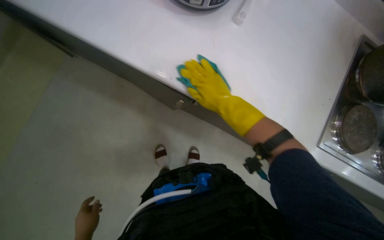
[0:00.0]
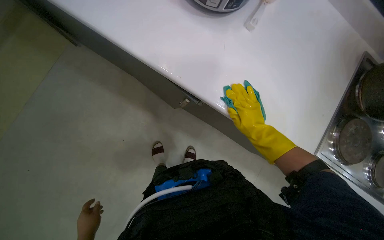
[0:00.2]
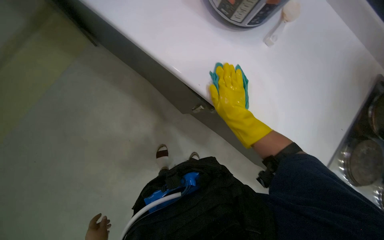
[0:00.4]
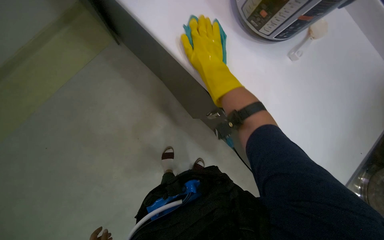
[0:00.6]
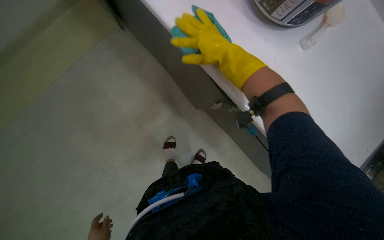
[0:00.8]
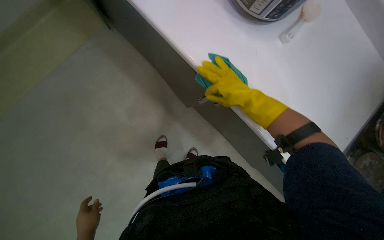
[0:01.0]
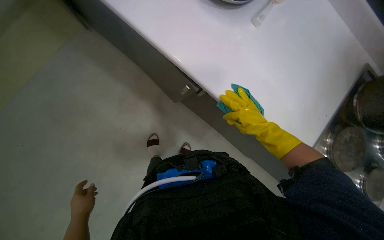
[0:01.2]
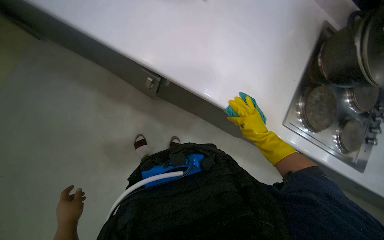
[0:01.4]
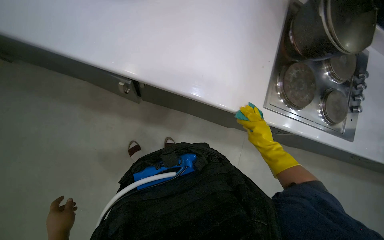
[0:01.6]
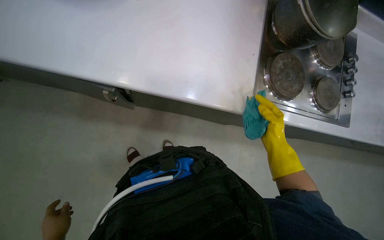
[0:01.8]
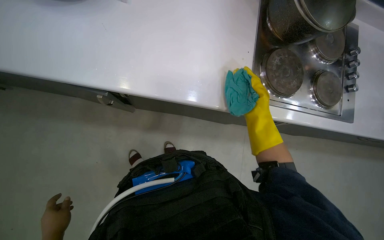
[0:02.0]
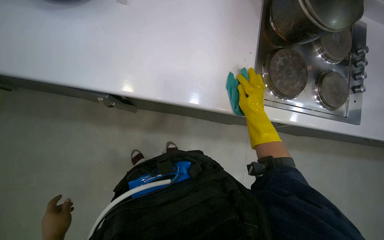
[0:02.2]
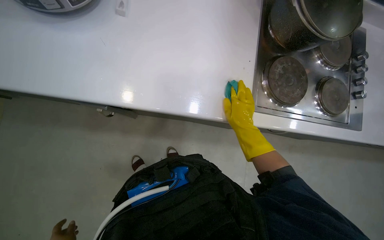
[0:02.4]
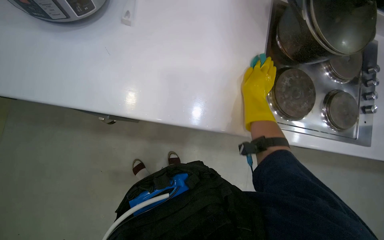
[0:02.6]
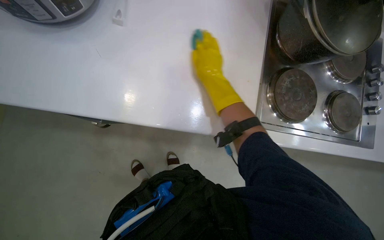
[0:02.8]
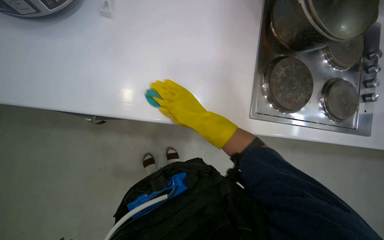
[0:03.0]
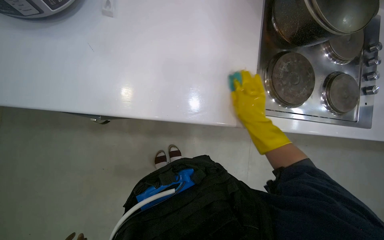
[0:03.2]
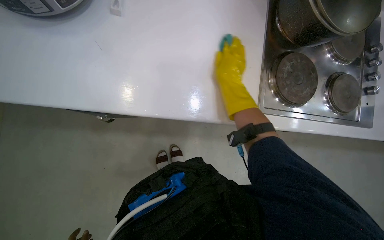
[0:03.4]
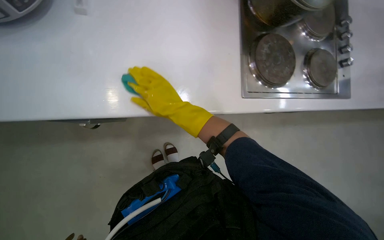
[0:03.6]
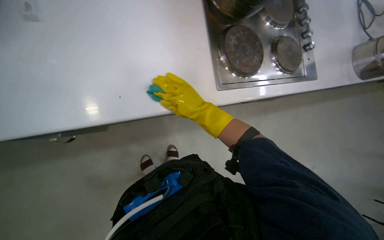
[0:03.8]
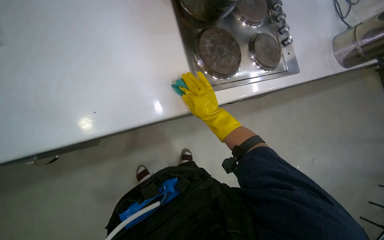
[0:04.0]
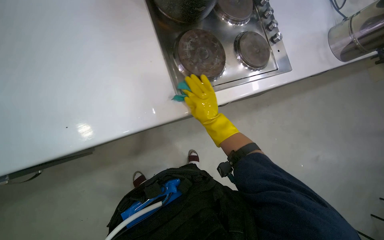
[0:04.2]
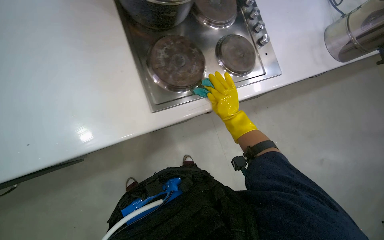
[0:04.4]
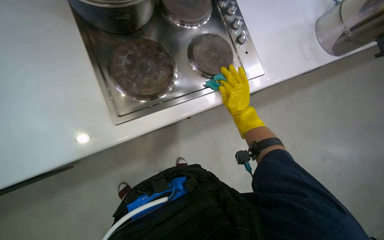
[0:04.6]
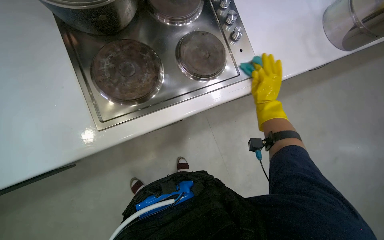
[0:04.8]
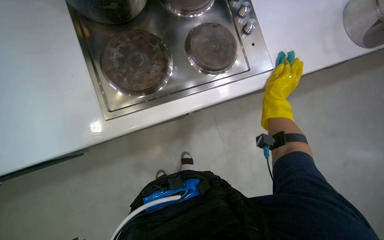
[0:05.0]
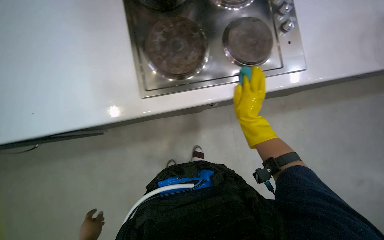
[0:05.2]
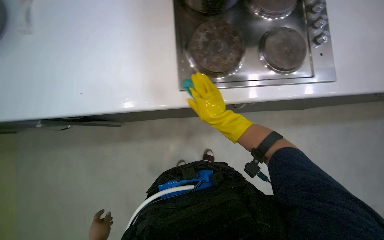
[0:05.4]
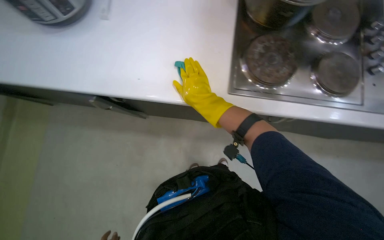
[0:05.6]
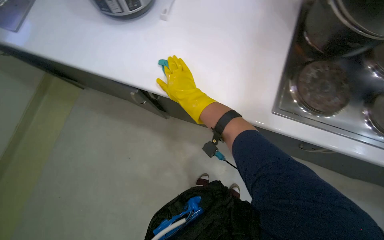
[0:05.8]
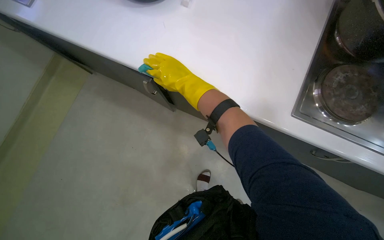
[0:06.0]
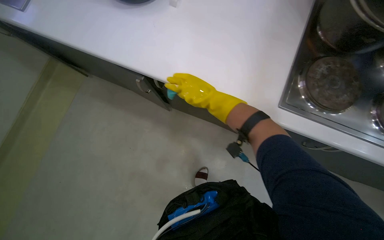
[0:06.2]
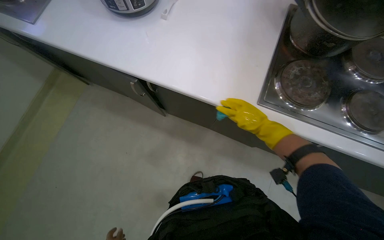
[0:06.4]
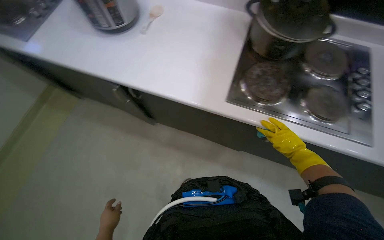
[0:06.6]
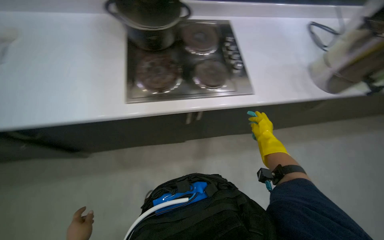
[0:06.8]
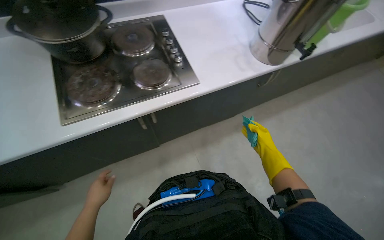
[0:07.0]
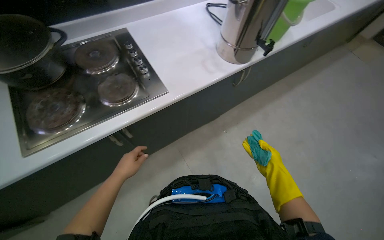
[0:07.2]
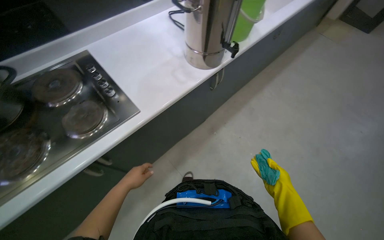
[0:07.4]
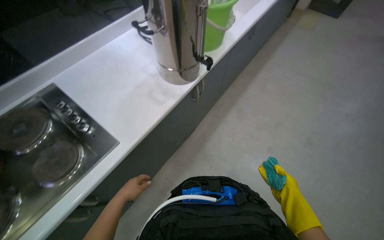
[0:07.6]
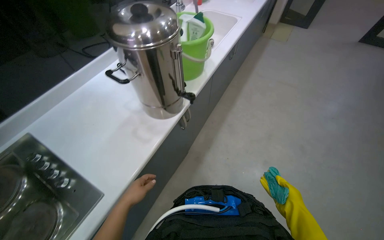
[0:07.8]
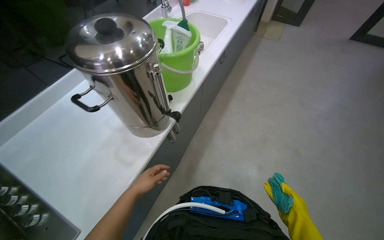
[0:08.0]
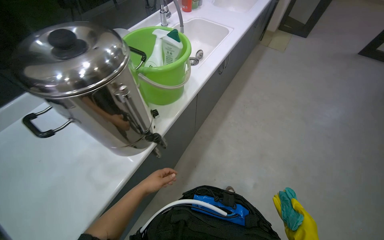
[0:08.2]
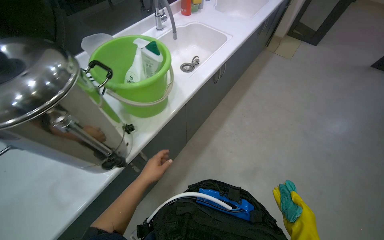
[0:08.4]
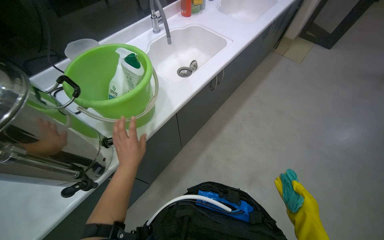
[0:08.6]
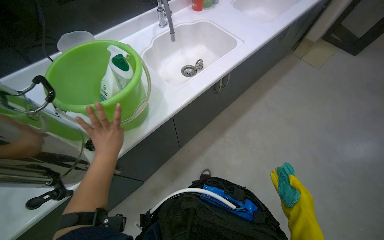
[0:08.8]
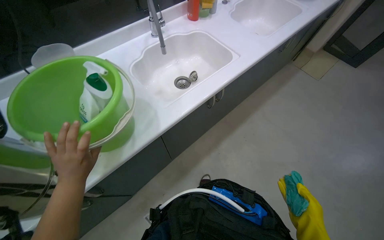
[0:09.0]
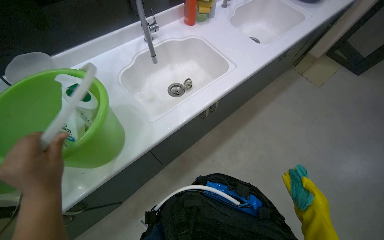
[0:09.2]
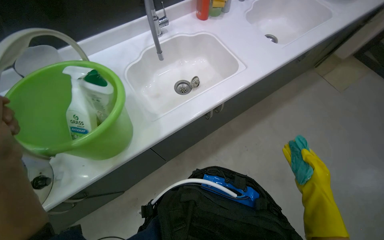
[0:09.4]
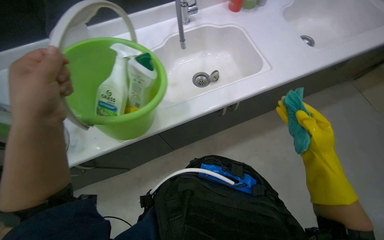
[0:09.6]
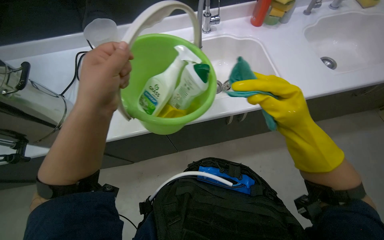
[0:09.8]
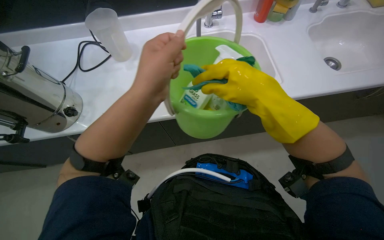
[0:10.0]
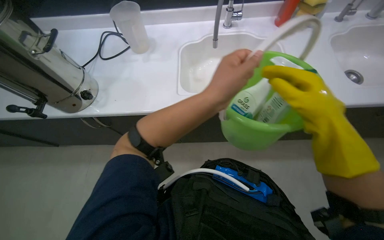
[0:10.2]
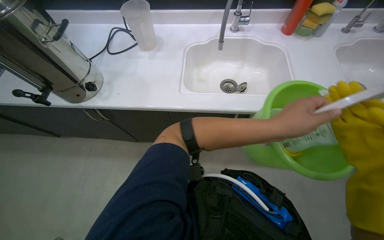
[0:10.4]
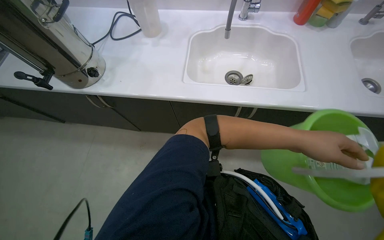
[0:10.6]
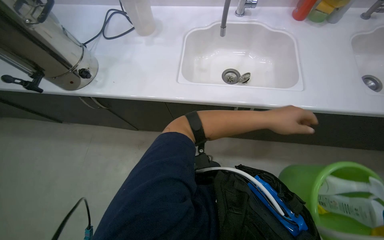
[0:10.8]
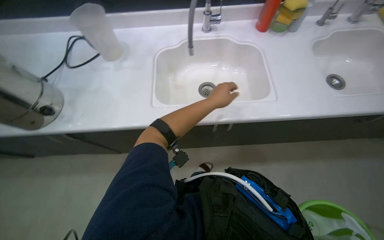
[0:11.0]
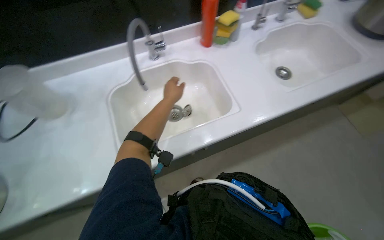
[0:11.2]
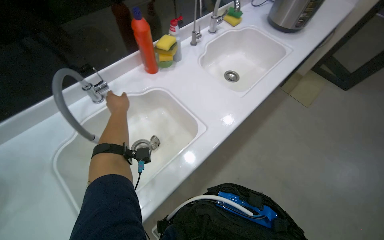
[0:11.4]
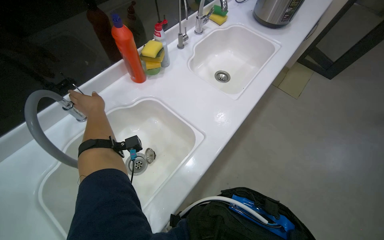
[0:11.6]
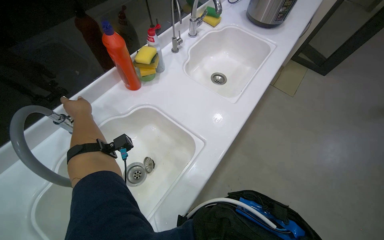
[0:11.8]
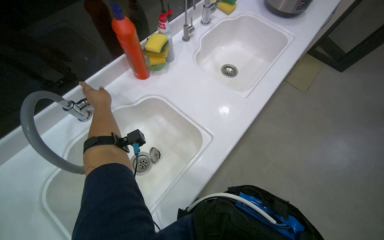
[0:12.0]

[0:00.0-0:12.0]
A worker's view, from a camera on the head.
Job: cleaning kitchen.
The whole recording: Cleaning kitchen counter and sinks. The worker sprays cleaner and wipes down the kitchen counter and both sinks, cleans the sink drains, and disposes of the collected debris.
0:00.0 to 0:01.6: The right hand swings up and down the picture, roughly 25 cm each way, with 2 reversals.
0:01.6 to 0:03.0: The right hand heads to the left and up the picture, covering about 25 cm.
0:03.0 to 0:04.4: Everything in view rotates roughly 25 degrees counterclockwise. The right hand goes left and right, about 20 cm each way, reversing 2 times.
0:04.4 to 0:06.0: The head rotates approximately 45 degrees to the left.
0:06.0 to 0:07.6: The camera is carried approximately 70 cm. The head rotates approximately 55 degrees to the right. The view tips upward by approximately 10 degrees.
0:07.6 to 0:09.0: The head travels about 80 cm.
0:09.0 to 0:10.4: The head rotates roughly 35 degrees to the left. The left hand is displaced to the right by roughly 60 cm.
0:10.4 to 0:12.0: The wearer moves approximately 40 cm. The head turns to the right by about 55 degrees.

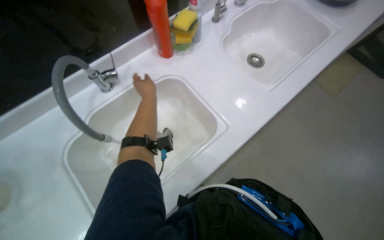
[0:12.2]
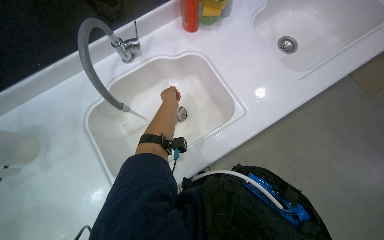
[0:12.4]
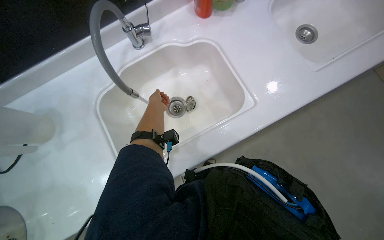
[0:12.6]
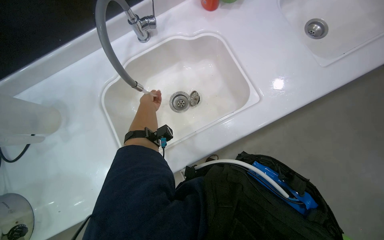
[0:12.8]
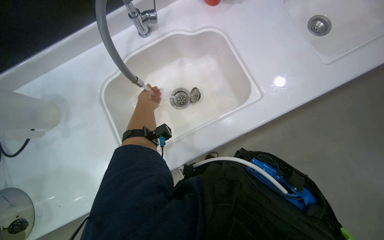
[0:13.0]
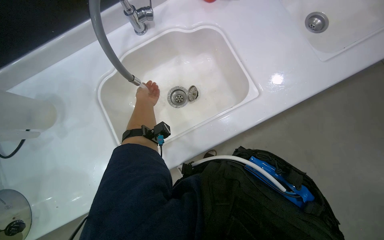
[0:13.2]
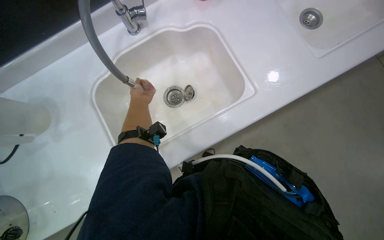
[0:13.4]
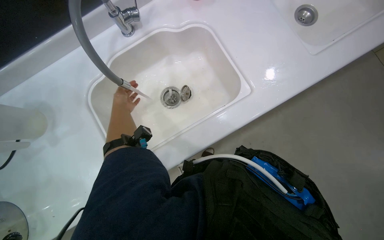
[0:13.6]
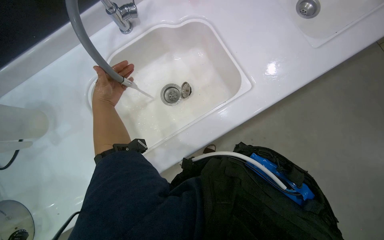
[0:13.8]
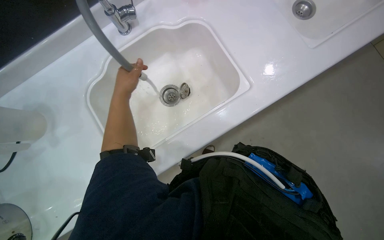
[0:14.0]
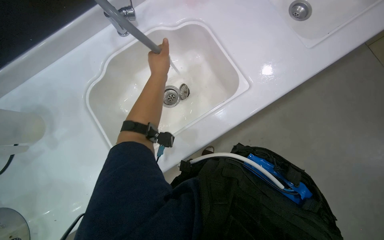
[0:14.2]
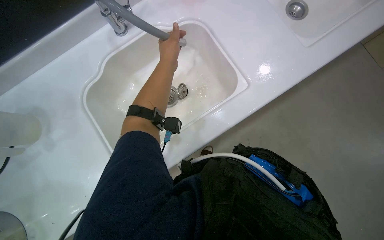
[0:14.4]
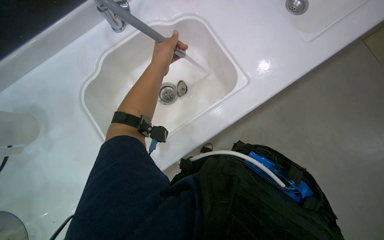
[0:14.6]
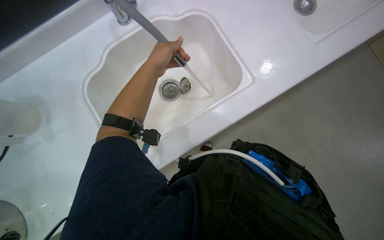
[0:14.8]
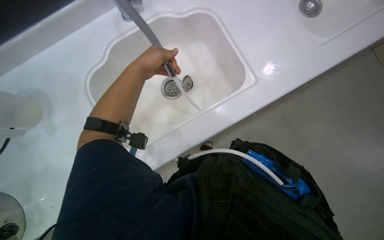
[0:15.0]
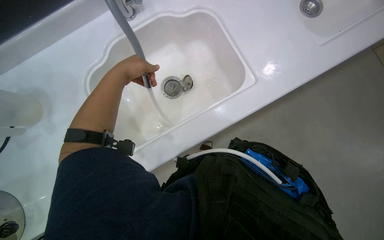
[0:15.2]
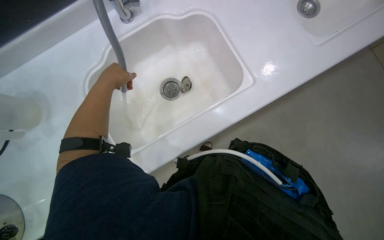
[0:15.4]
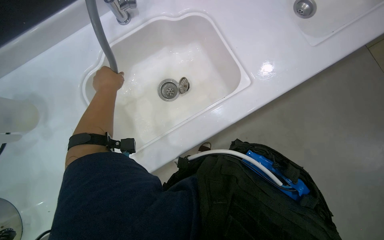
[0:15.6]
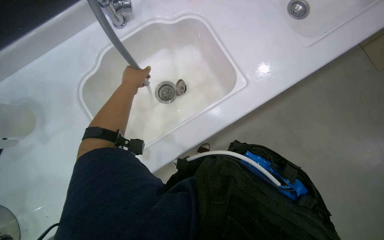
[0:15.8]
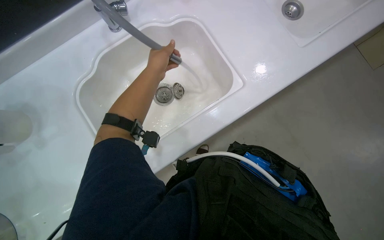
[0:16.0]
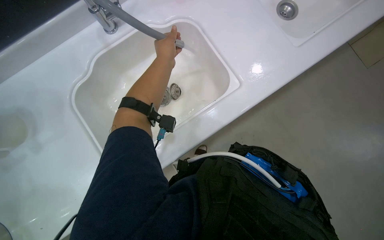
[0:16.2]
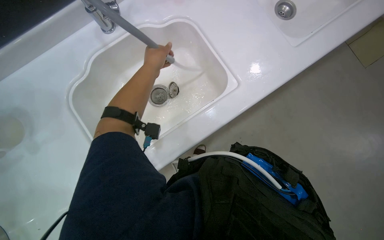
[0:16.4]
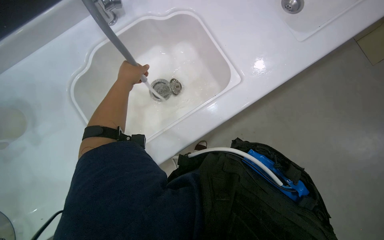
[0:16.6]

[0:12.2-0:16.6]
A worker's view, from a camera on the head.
Job: cleaning kitchen.
The whole recording: Cleaning kitchen counter and sinks. The worker sprays cleaner and wipes down the kitchen counter and both sinks, cleans the sink drains, and disposes of the collected debris.
0:12.2 to 0:13.6: The view tilts approximately 15 degrees downward. The left hand travels to the left by about 20 cm.
0:13.6 to 0:15.2: The left hand heads nearer to the camera, covering roughly 10 cm, and goes to the right and returns, some 20 cm each way.
0:15.2 to 0:16.6: The left hand swings left and right, some 20 cm each way, with 2 reversals.

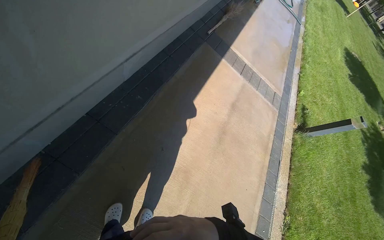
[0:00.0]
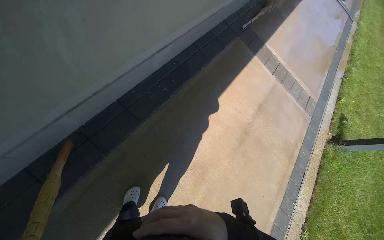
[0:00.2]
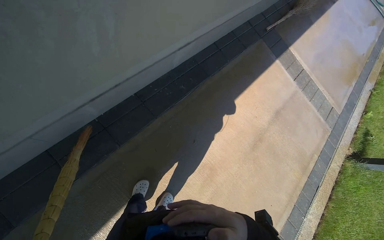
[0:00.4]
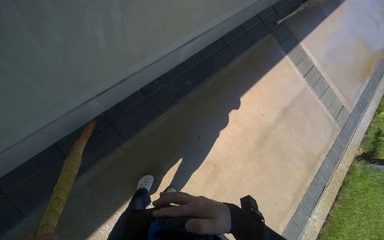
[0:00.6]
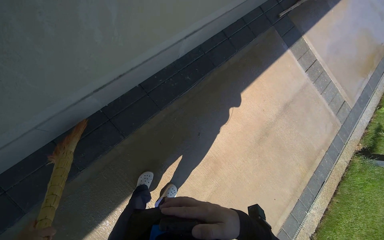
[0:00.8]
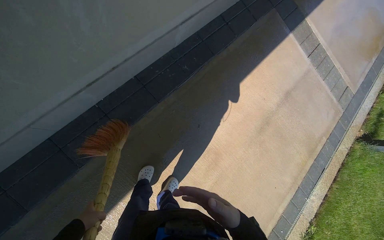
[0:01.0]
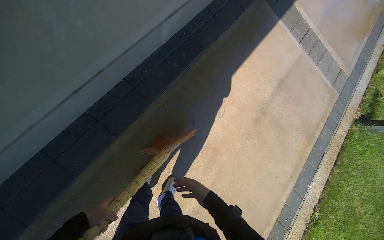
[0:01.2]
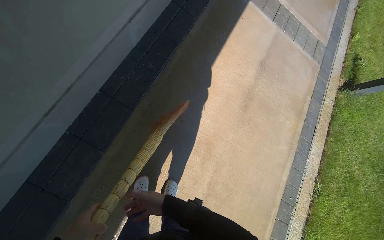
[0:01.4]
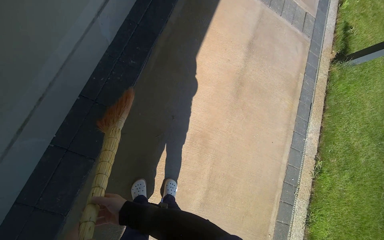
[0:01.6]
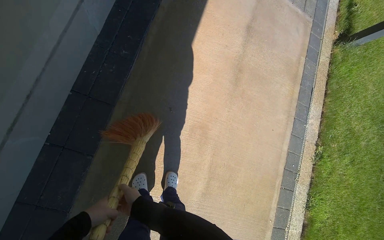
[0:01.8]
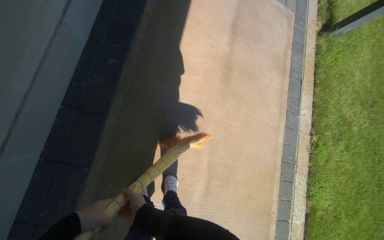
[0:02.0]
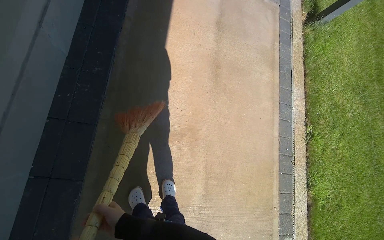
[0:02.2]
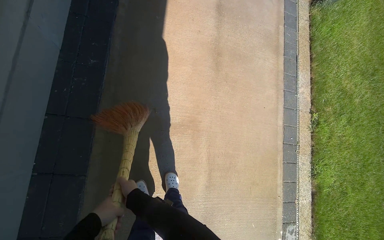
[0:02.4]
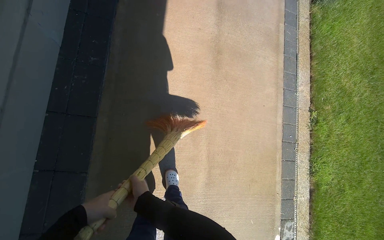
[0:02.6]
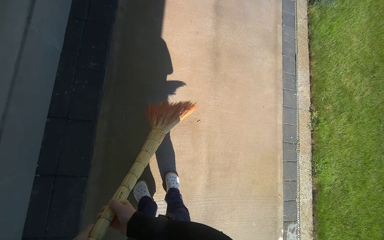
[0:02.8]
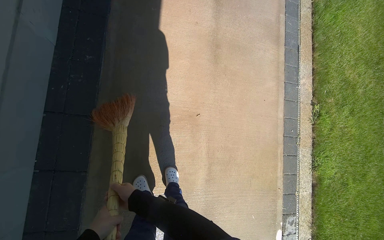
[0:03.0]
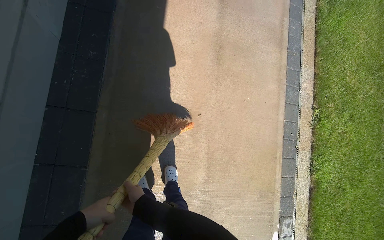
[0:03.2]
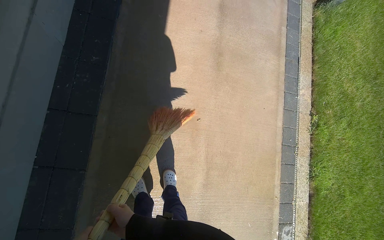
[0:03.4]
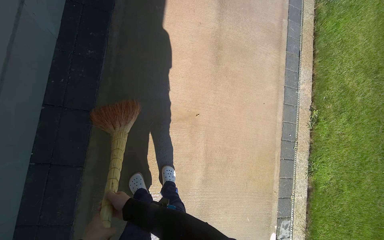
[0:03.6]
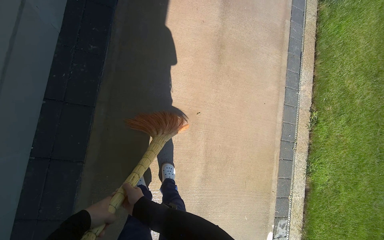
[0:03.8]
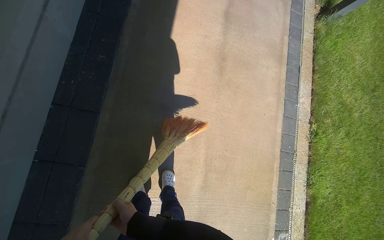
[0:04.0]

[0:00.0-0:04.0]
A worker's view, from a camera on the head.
Job: sweeping floor.
The whole recording: Sweeping concrete ground. The worker sweeps the wet concrete ground with a broom.
0:00.0 to 0:01.4: The right hand shifts about 35 cm farther from the camera and to the left.
0:01.4 to 0:02.6: The right hand goes to the left and returns, roughly 10 cm each way.
0:02.6 to 0:04.0: The right hand heads down the picture, covering roughly 10 cm.
